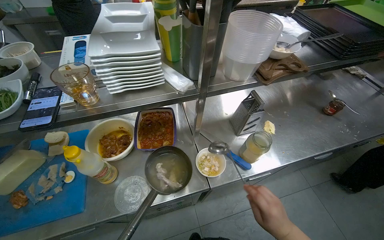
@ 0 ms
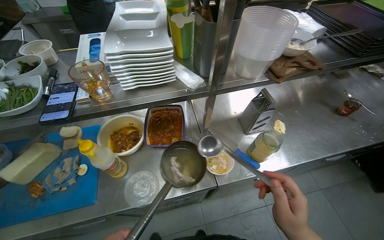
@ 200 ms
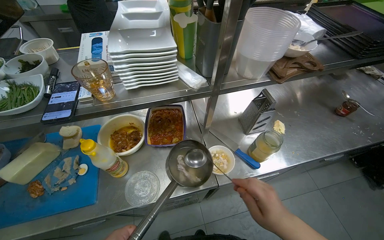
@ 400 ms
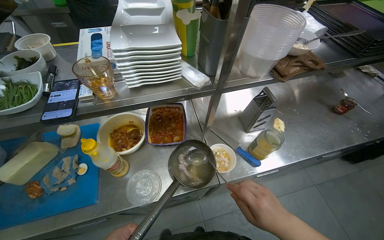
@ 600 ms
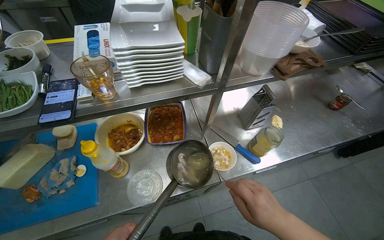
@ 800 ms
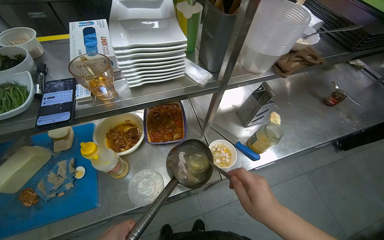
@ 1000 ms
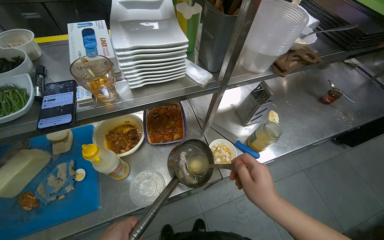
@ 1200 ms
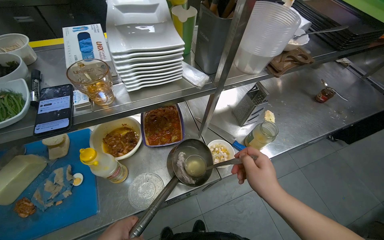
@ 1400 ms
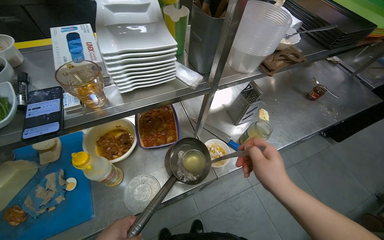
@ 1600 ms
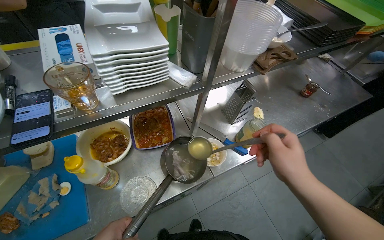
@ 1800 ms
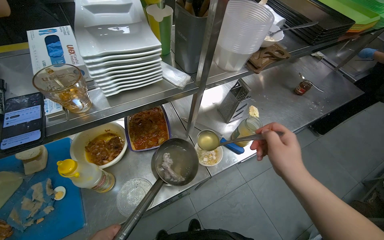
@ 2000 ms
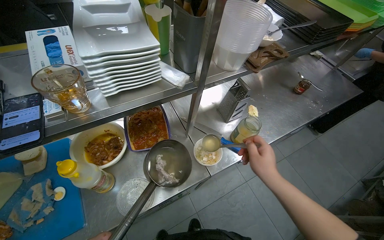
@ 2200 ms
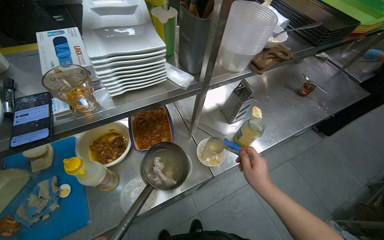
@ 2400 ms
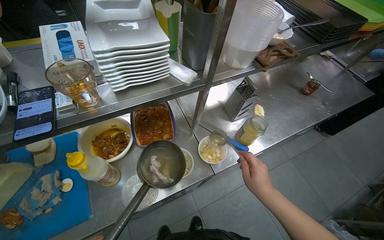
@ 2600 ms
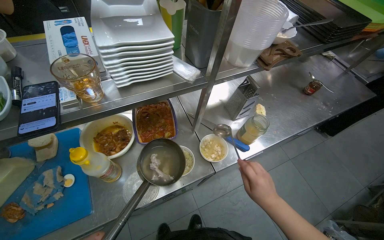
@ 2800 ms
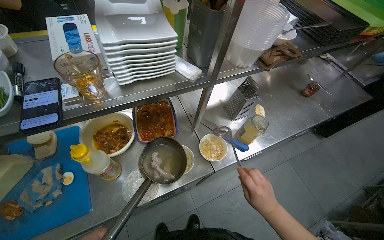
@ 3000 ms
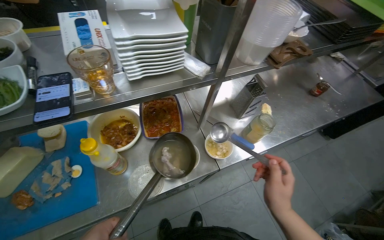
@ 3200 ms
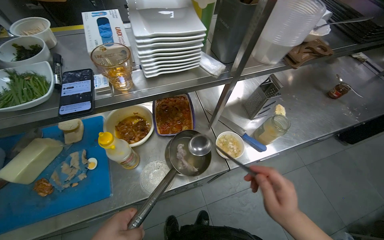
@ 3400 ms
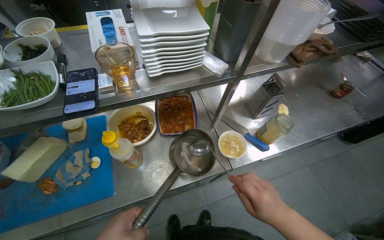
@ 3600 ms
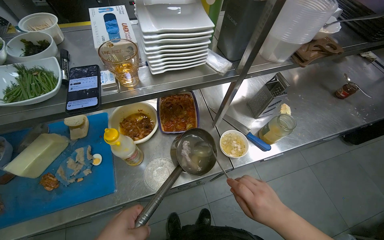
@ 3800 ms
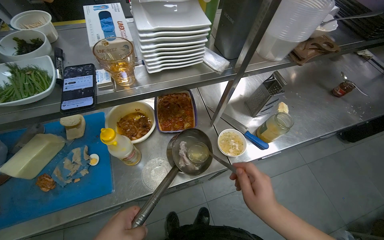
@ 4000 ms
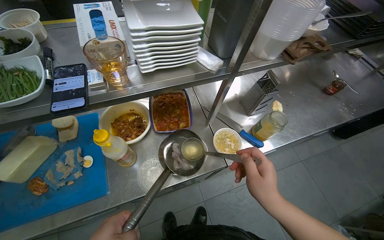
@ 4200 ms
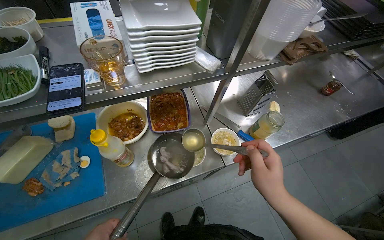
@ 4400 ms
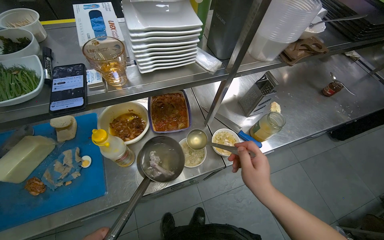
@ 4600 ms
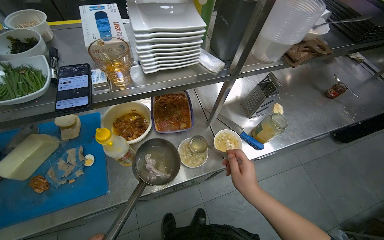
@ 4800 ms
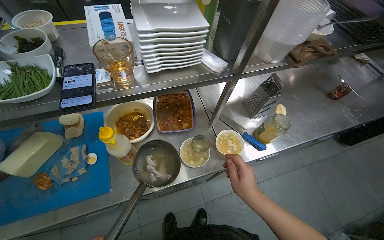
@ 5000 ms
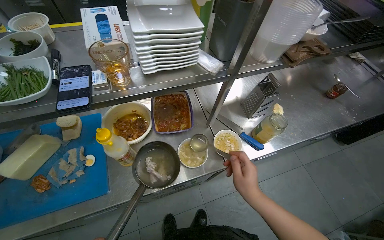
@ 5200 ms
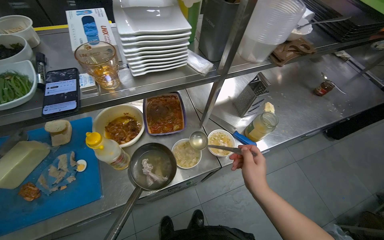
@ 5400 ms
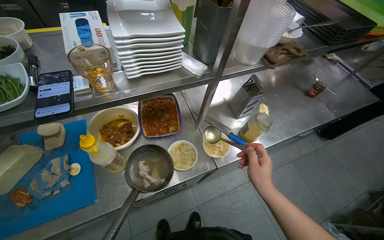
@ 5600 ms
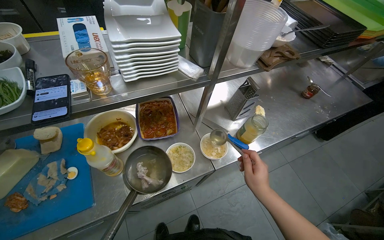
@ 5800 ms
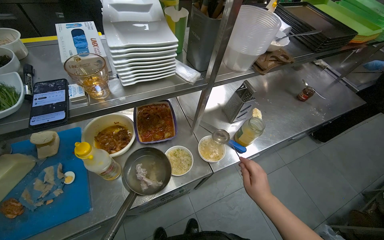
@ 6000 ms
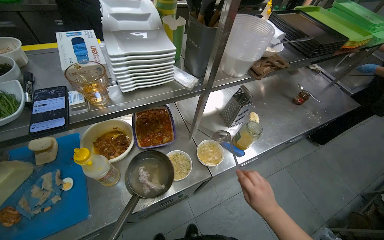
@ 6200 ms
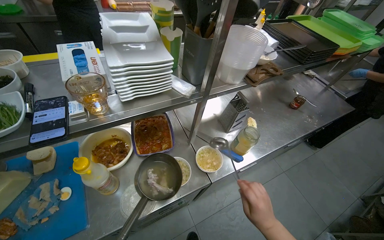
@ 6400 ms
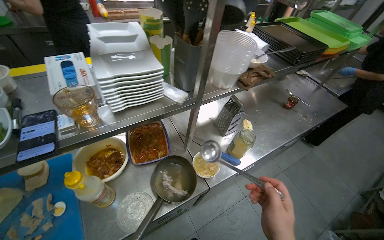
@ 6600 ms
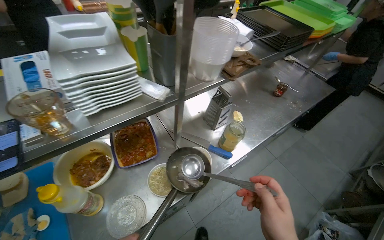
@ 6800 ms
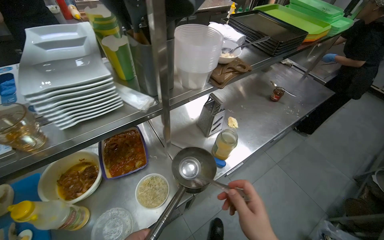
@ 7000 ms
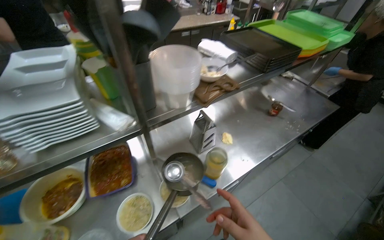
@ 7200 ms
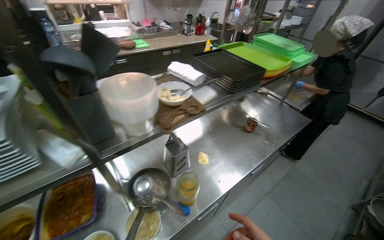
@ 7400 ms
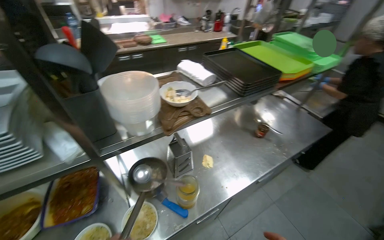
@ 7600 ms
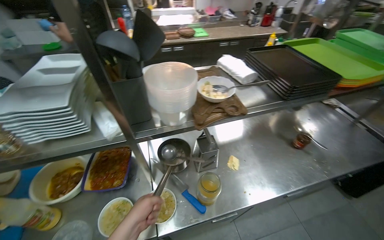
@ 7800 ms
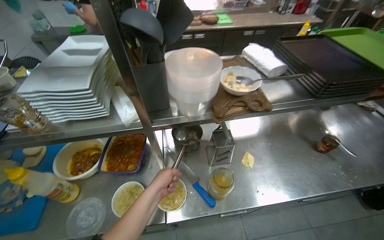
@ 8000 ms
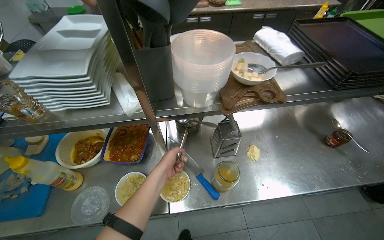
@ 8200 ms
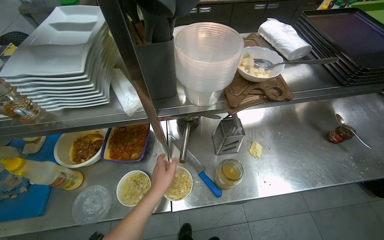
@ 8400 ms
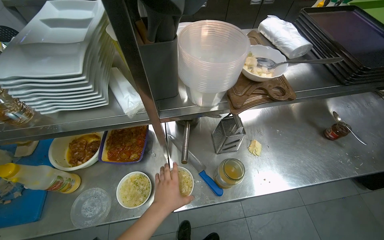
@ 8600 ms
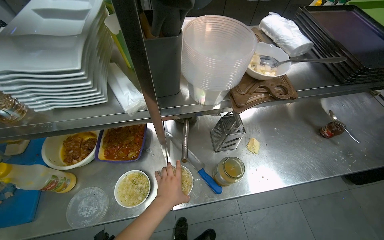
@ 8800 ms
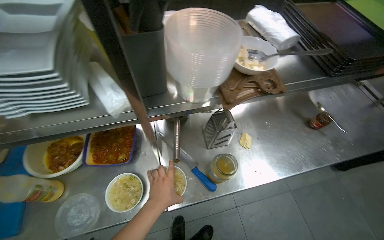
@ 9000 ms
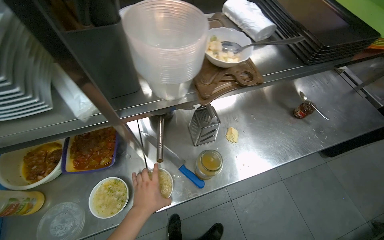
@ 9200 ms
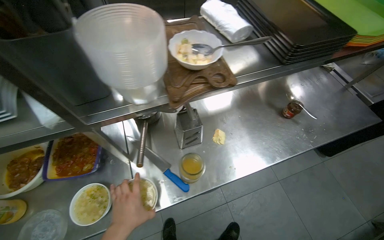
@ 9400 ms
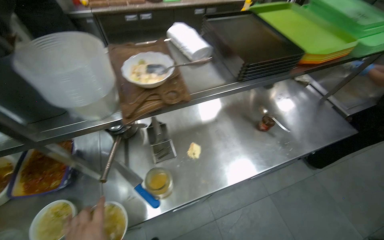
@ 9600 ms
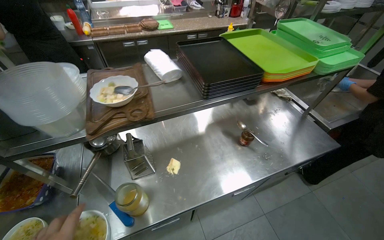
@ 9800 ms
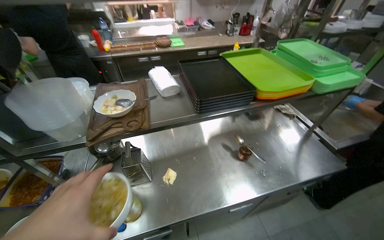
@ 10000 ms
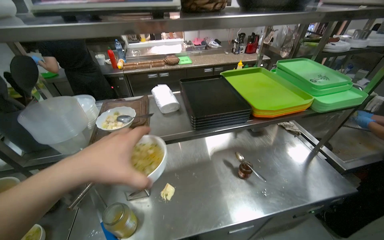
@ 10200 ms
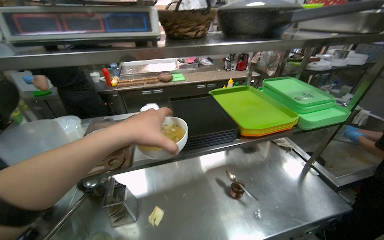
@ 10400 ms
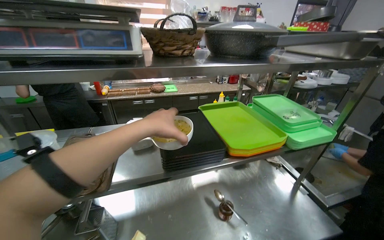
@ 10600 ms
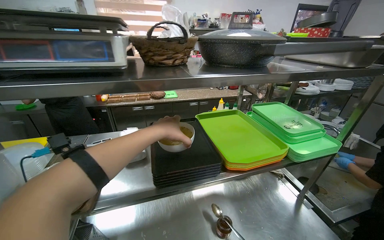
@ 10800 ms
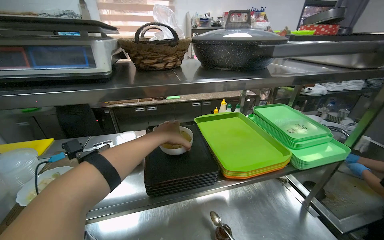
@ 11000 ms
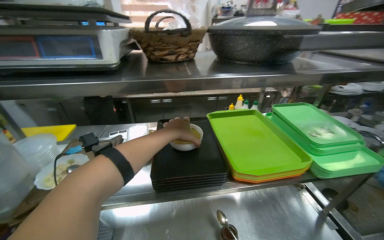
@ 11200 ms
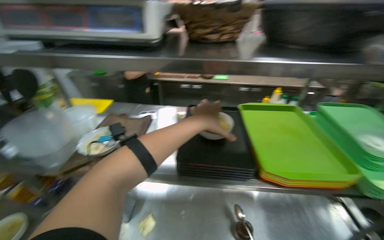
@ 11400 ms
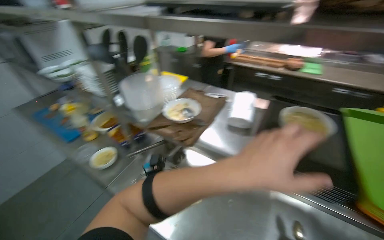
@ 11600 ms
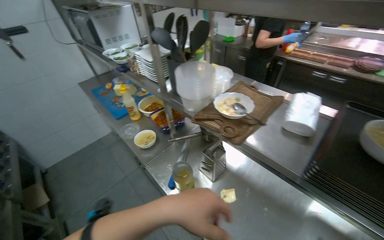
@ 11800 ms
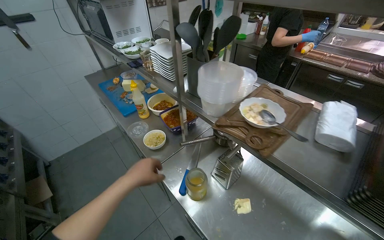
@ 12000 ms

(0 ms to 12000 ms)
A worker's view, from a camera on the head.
Job: preparing food.
The whole recording: Serving food into bowls. The worker scoops food from a pot into small bowls and places them on a tray.
1600 ms - 3000 ms: The right hand heads down the picture and farther from the camera, covering approximately 20 cm.
3000 ms - 4400 ms: The right hand goes roughly 20 cm nearer to the camera, to the left and up the picture.
4400 ms - 6000 ms: The right hand heads farther from the camera, covering approximately 10 cm.
7600 ms - 9000 ms: The head turns to the left by roughly 15 degrees. The view tilts approximately 15 degrees downward.
9000 ms - 10400 ms: The wearer moves to the right, about 50 cm. The view tilts roughly 25 degrees upward.
10400 ms - 12000 ms: The wearer's head swings about 60 degrees to the left. The wearer looks roughly 10 degrees further downward.

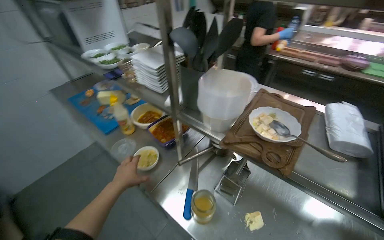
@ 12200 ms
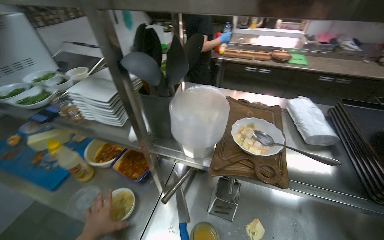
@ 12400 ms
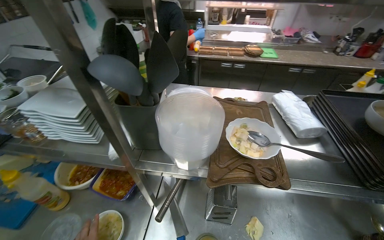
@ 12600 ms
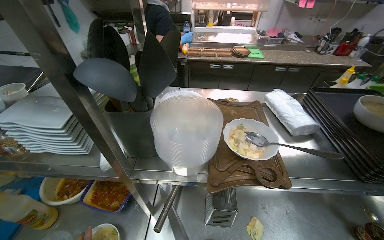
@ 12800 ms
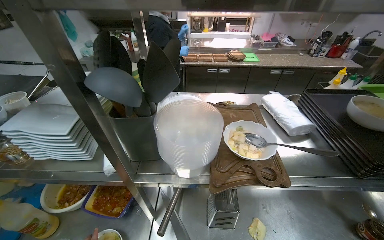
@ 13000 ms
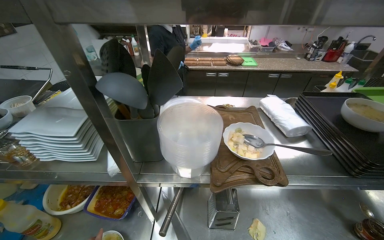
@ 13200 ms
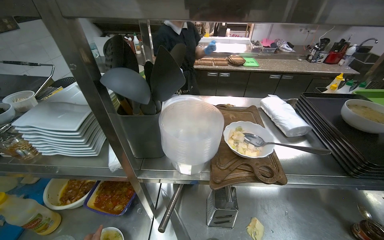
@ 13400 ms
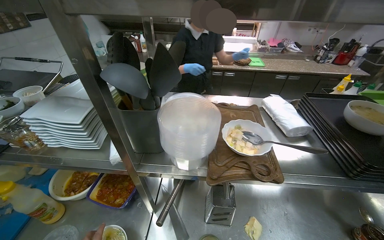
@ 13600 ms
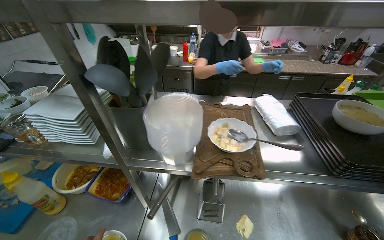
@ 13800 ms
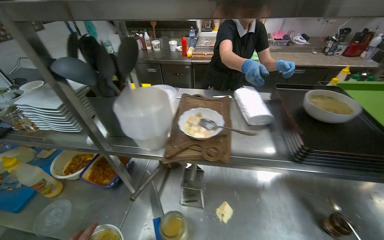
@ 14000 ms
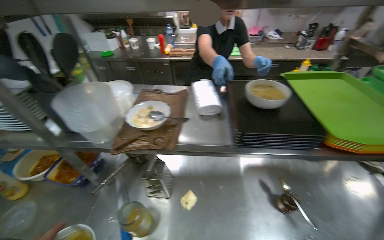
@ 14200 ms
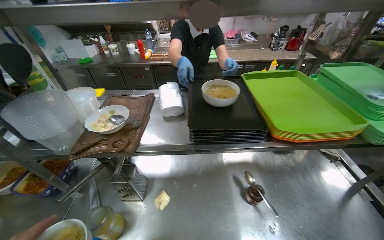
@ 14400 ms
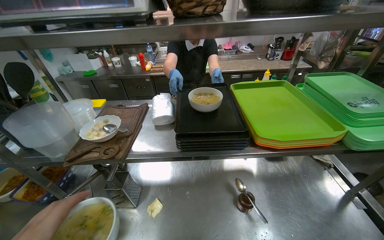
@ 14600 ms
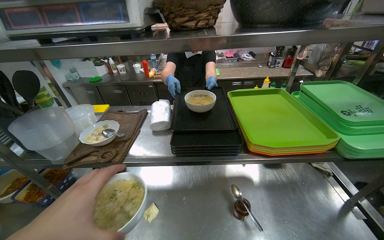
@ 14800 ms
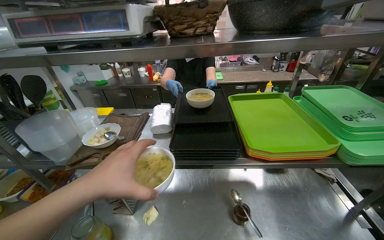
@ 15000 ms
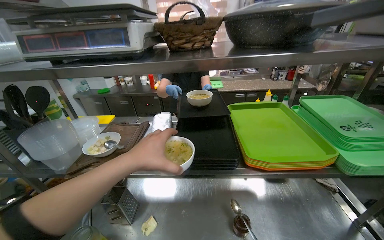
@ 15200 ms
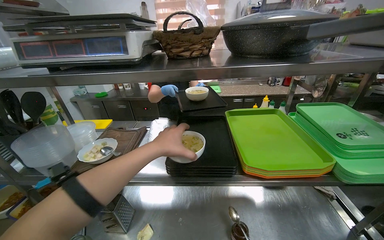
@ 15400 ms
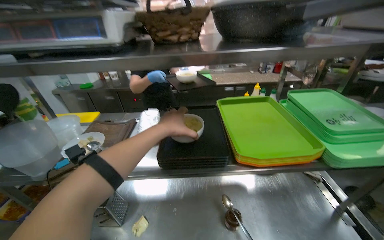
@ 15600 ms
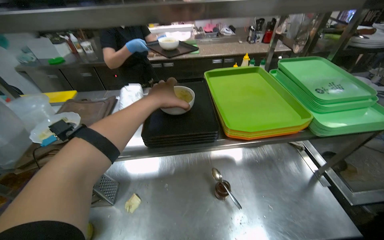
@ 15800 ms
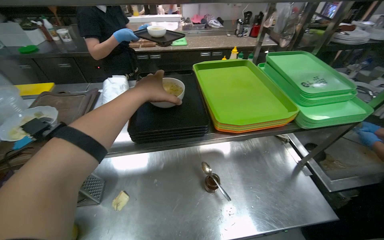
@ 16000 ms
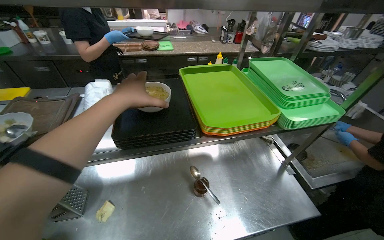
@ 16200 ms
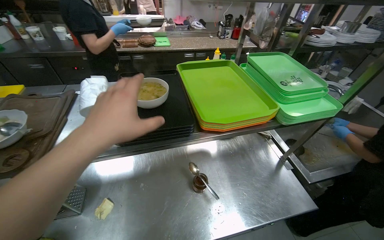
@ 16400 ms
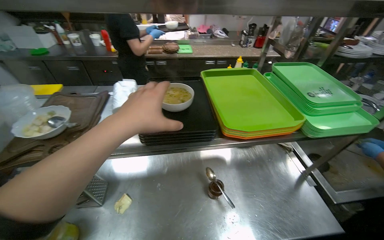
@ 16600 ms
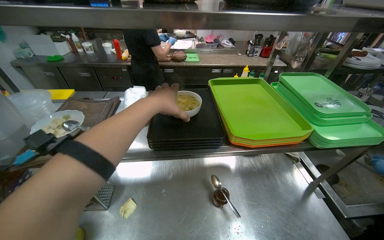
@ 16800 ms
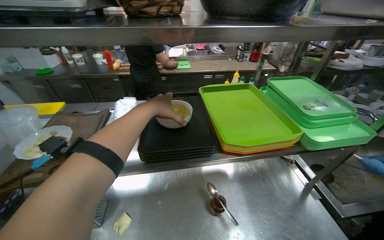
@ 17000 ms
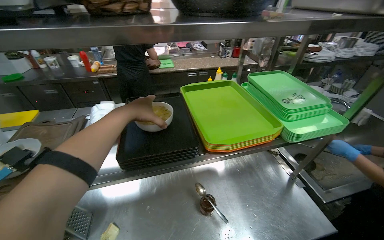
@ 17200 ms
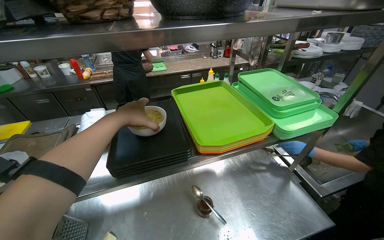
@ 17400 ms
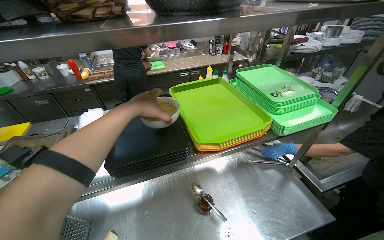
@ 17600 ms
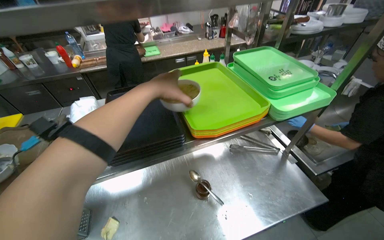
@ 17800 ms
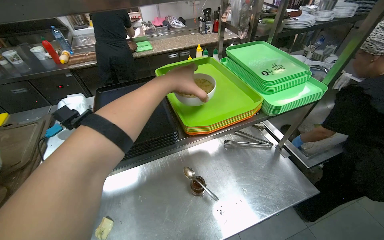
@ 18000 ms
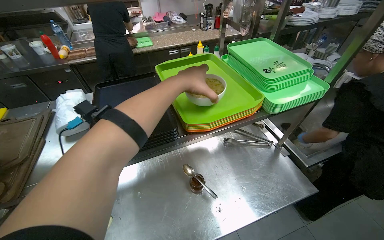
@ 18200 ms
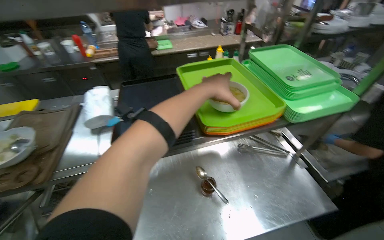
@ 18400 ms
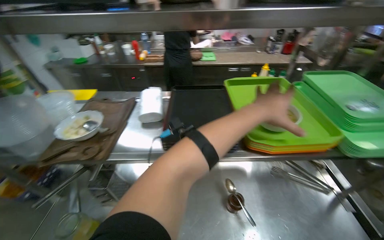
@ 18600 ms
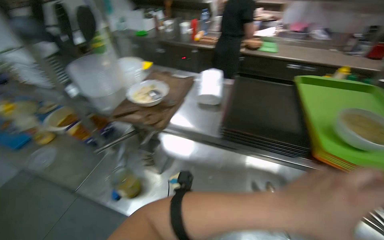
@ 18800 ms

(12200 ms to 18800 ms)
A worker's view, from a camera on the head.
Job: preparing food.
The whole recording: Serving food into bowls. The worker scoops food from a pot into small bowls and places them on a tray.
12200 ms - 13800 ms: The head turns to the right by roughly 30 degrees.
13800 ms - 15400 ms: The wearer moves to the right, some 50 cm.
15400 ms - 17200 ms: The camera sweeps to the right, by approximately 15 degrees. The left hand moves nearer and farther over some 20 cm, changing direction 2 times.
17200 ms - 18800 ms: The wearer looks some 30 degrees further to the left.
